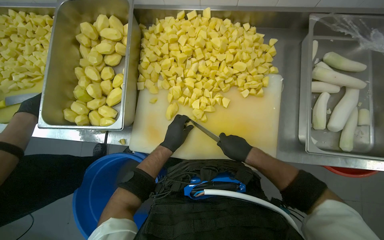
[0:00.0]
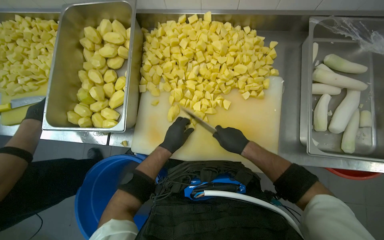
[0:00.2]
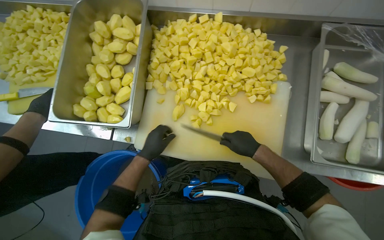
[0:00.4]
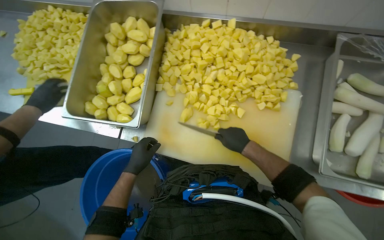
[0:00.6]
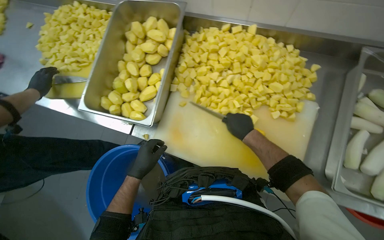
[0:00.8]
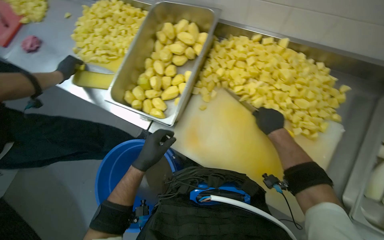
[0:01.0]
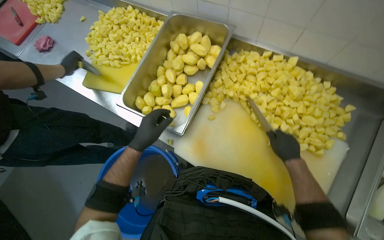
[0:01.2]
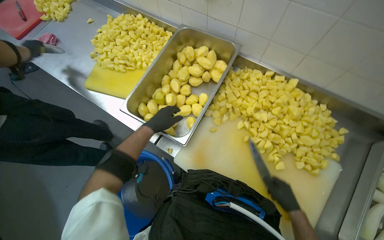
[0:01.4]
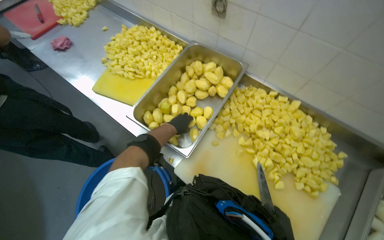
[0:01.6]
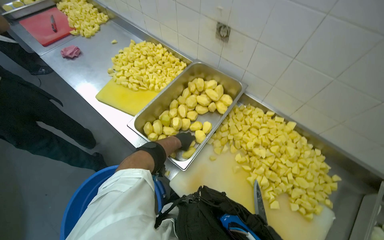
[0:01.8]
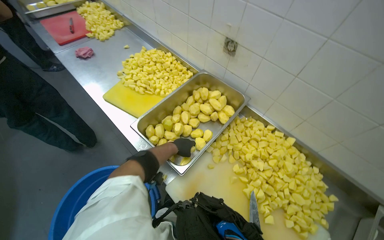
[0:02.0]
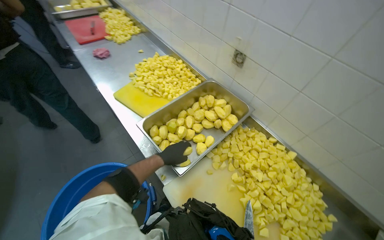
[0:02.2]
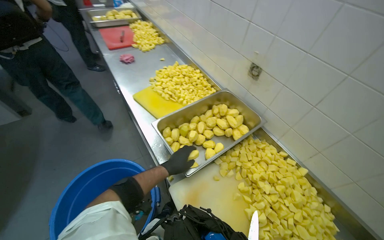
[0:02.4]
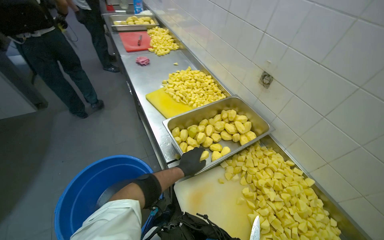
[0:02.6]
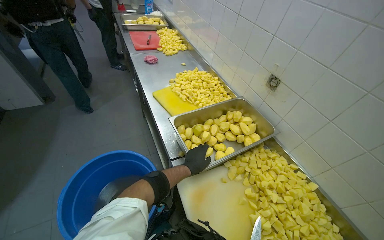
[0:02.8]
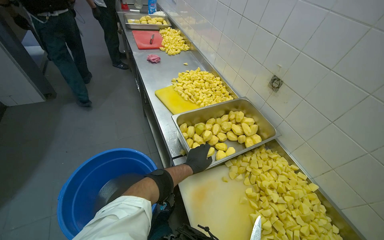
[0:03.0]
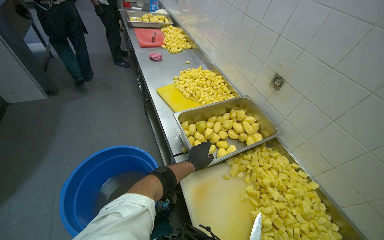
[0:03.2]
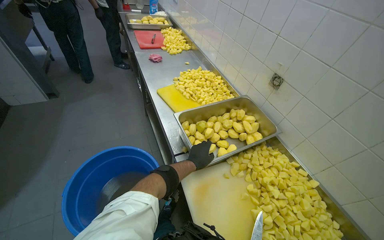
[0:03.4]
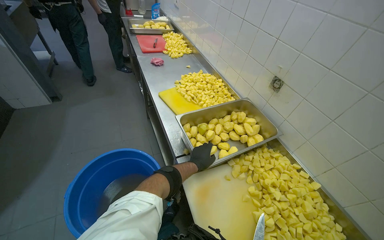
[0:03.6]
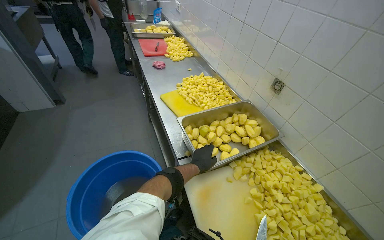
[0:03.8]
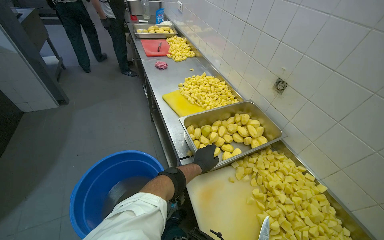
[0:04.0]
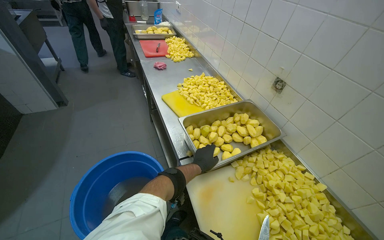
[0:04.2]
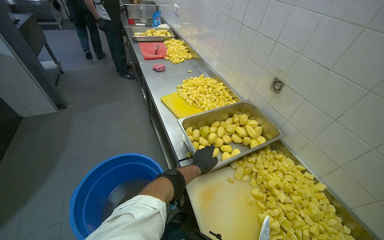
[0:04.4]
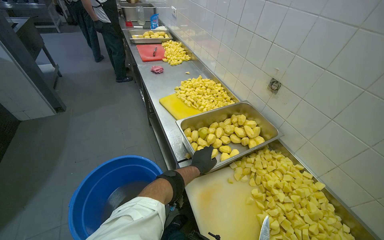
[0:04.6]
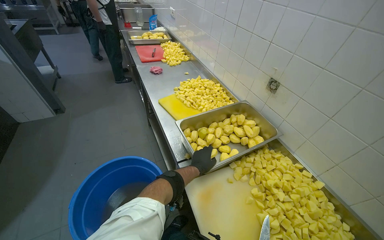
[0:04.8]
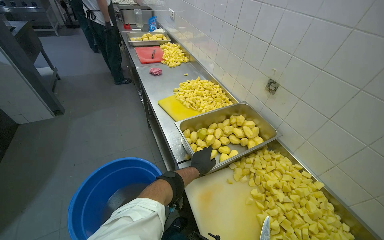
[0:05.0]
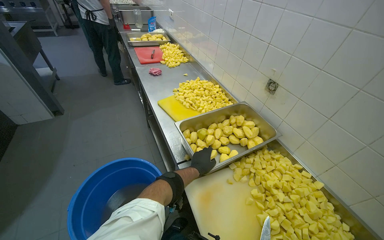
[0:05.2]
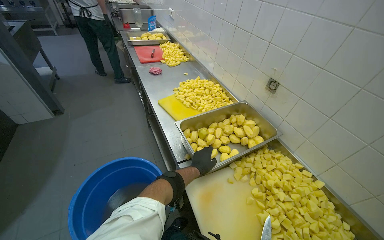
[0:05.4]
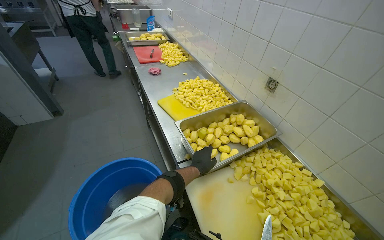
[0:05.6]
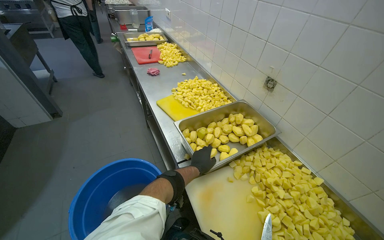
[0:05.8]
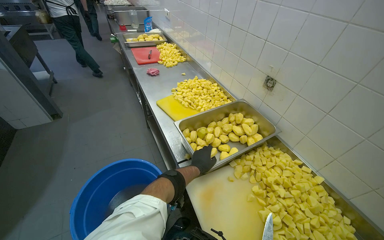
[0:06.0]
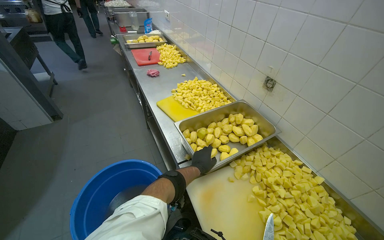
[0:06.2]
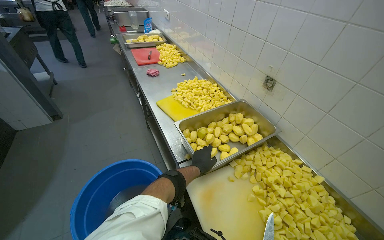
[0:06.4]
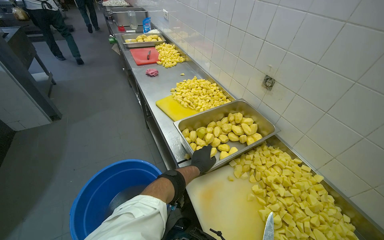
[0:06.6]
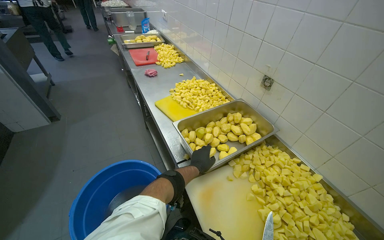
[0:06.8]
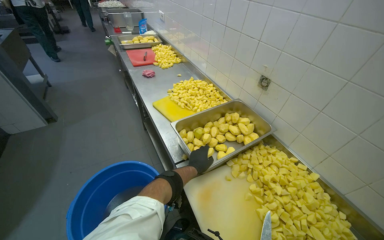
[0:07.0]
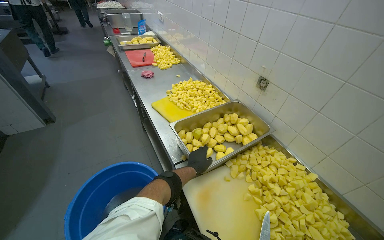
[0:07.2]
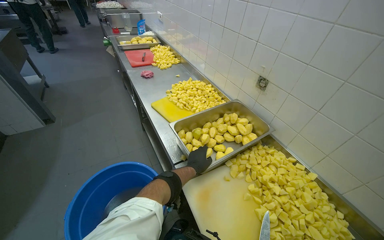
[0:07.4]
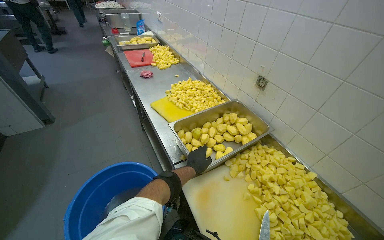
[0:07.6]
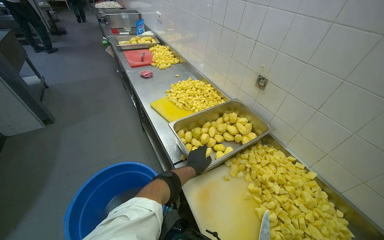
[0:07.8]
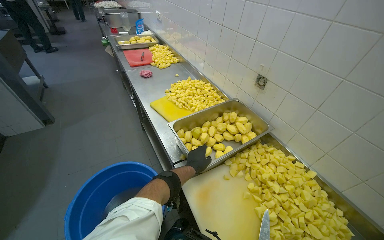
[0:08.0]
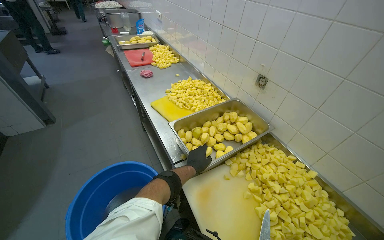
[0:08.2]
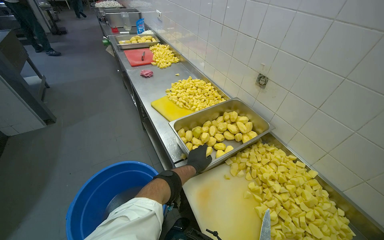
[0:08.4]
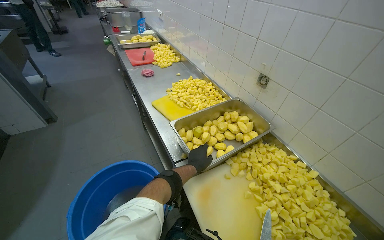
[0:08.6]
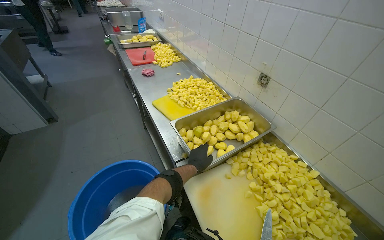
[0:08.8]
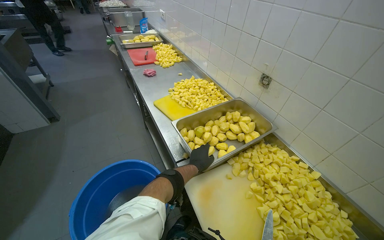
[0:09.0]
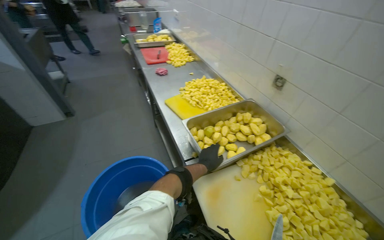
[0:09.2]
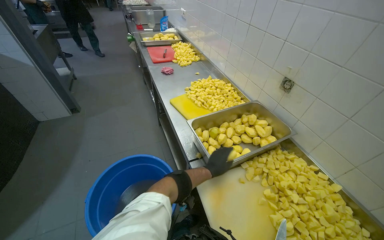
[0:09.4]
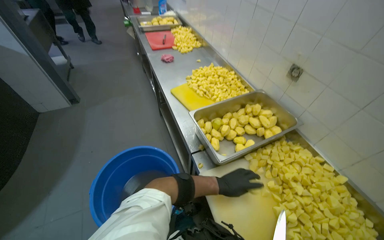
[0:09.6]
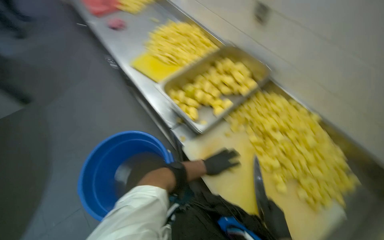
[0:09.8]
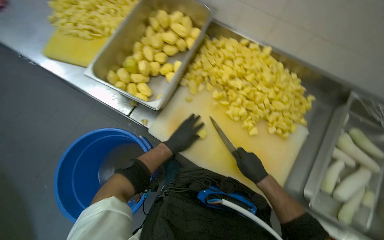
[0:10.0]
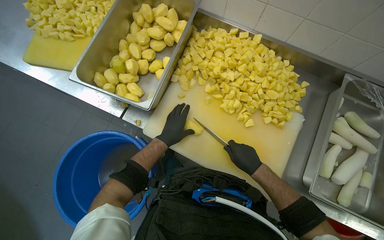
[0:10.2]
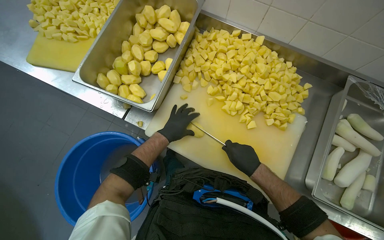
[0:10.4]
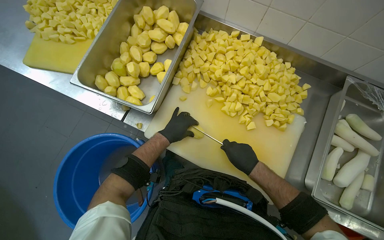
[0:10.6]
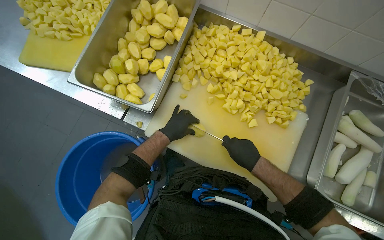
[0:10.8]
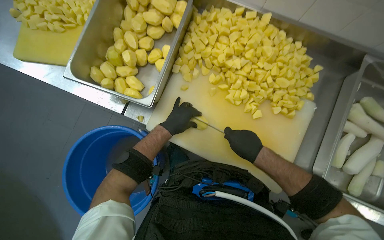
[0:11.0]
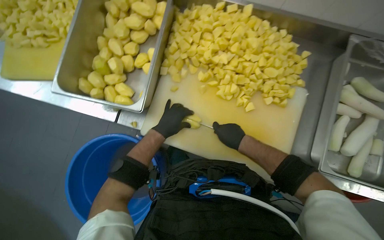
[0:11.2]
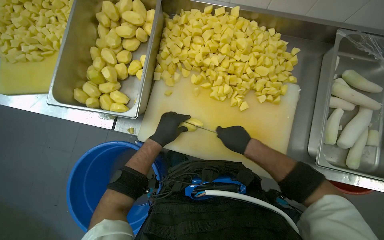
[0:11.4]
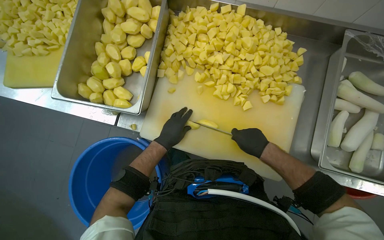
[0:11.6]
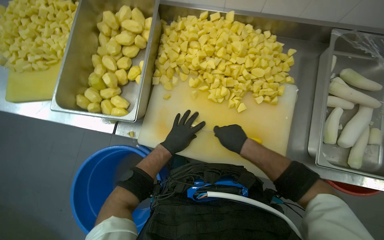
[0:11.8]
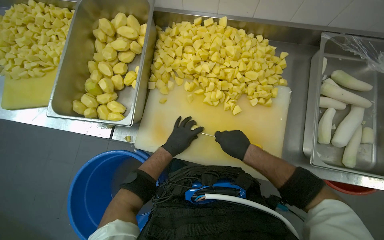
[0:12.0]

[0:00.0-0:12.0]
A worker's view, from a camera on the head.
Job: preparing food.
The whole recording: Cutting potatoes into pieces. The worker dices peeled potatoes into smaller pieces on a cutting board.
0:00.0 to 0:01.6: The scene rotates clockwise by about 30 degrees. The left hand travels up the picture by some 15 cm.
0:01.6 to 0:03.0: The view tilts roughly 20 degrees upward. The scene rotates clockwise by about 30 degrees. The left hand is displaced down the picture by some 10 cm.
0:09.0 to 0:10.4: The head turns to the right by some 35 degrees. The view tips downward by some 30 degrees.

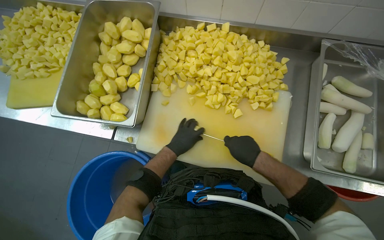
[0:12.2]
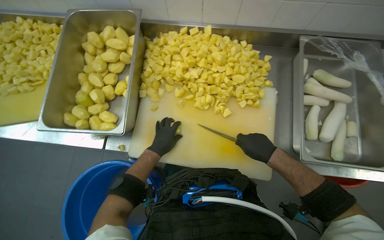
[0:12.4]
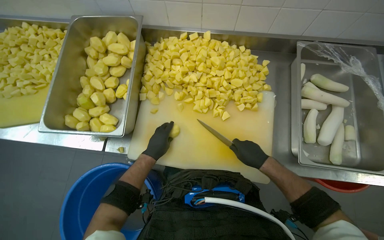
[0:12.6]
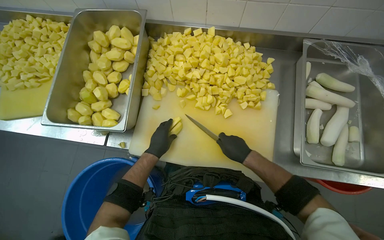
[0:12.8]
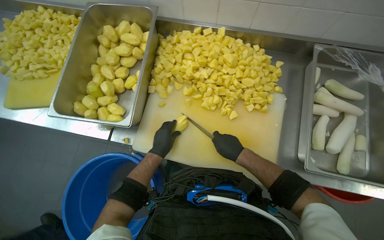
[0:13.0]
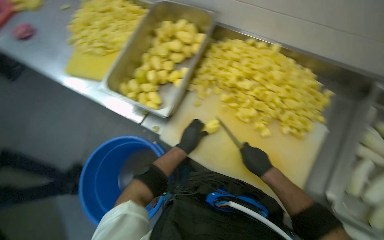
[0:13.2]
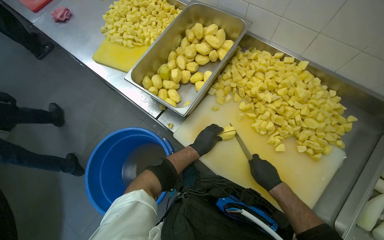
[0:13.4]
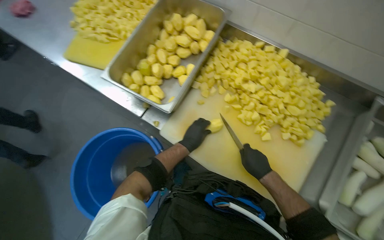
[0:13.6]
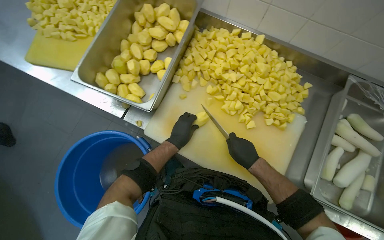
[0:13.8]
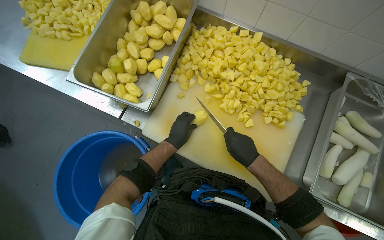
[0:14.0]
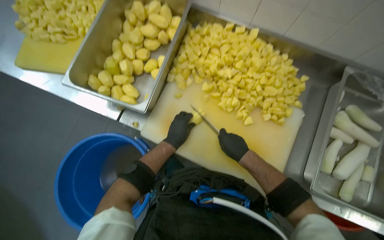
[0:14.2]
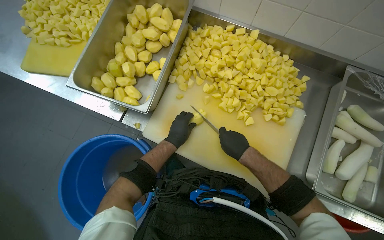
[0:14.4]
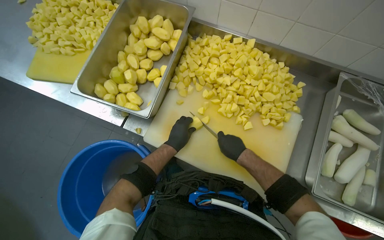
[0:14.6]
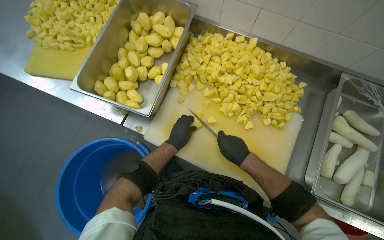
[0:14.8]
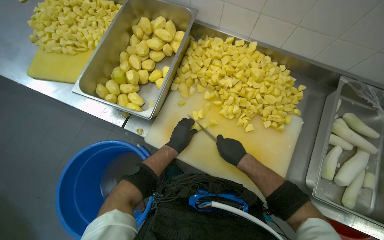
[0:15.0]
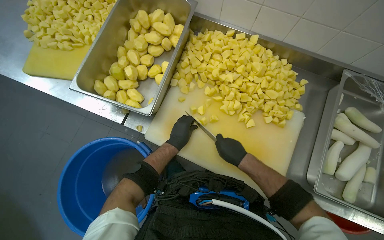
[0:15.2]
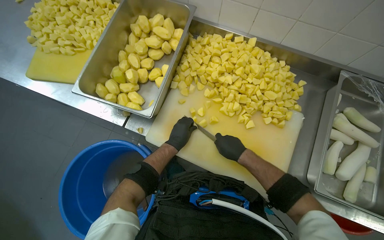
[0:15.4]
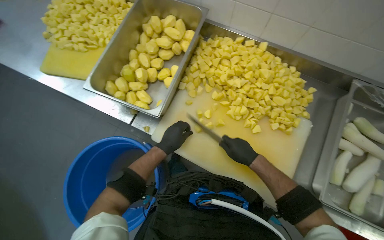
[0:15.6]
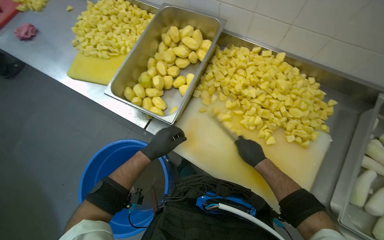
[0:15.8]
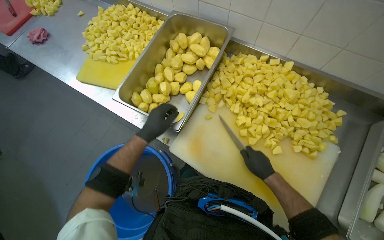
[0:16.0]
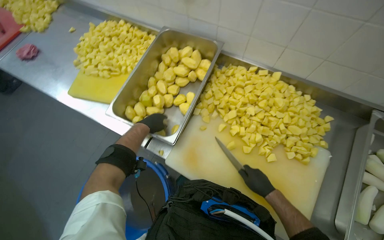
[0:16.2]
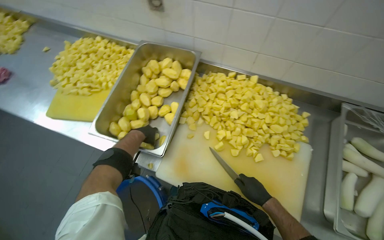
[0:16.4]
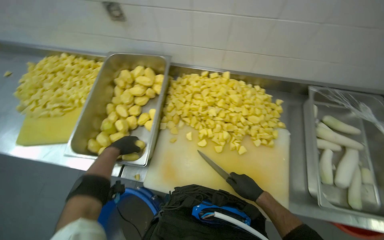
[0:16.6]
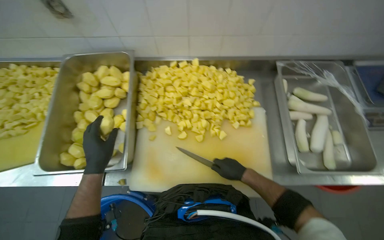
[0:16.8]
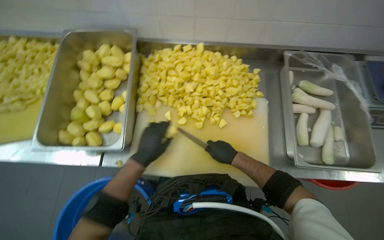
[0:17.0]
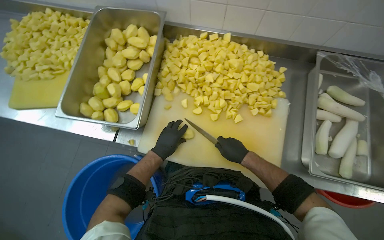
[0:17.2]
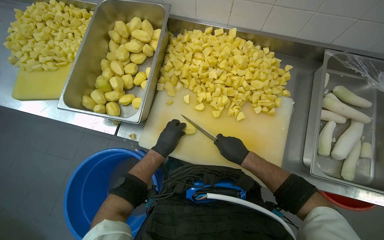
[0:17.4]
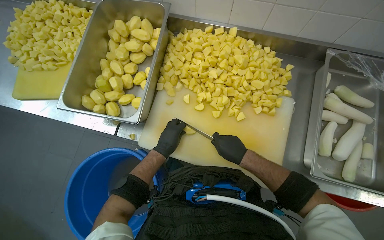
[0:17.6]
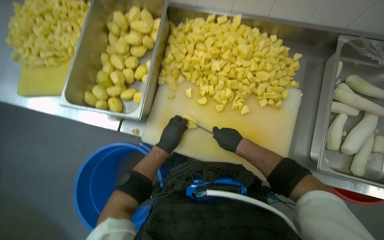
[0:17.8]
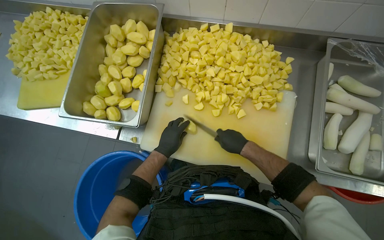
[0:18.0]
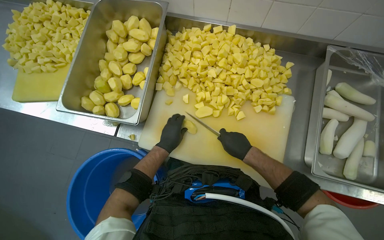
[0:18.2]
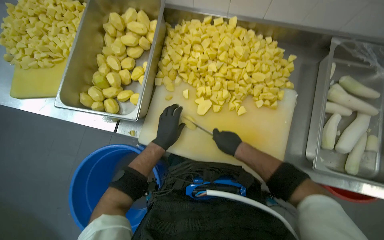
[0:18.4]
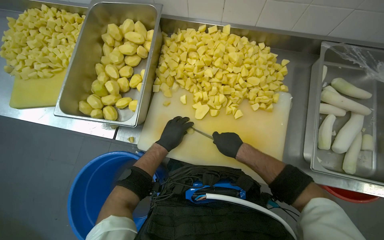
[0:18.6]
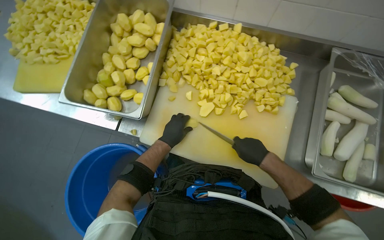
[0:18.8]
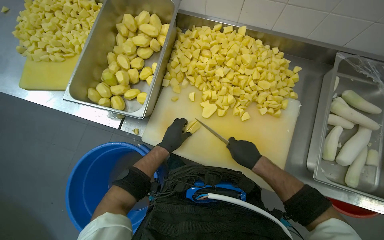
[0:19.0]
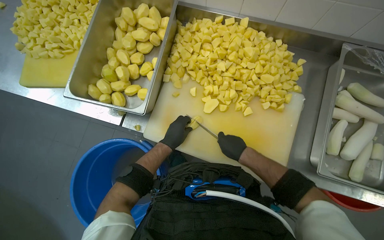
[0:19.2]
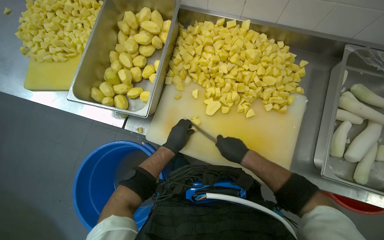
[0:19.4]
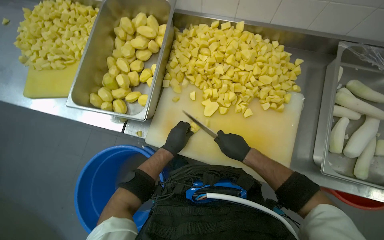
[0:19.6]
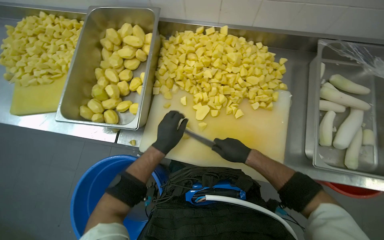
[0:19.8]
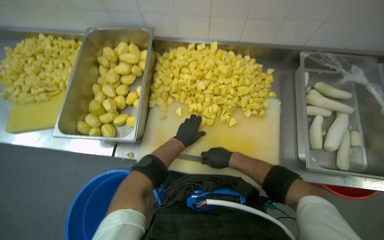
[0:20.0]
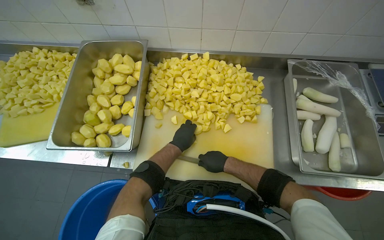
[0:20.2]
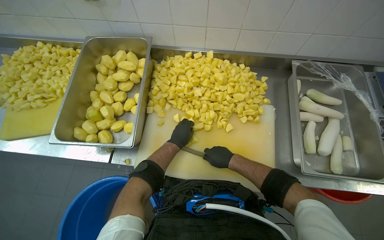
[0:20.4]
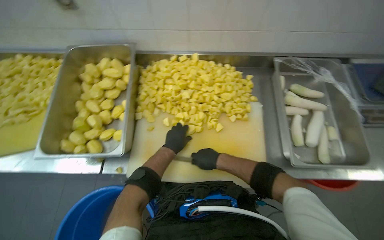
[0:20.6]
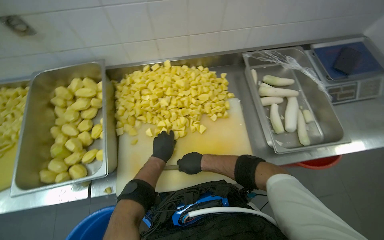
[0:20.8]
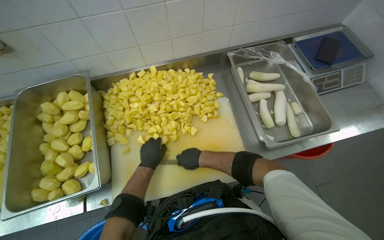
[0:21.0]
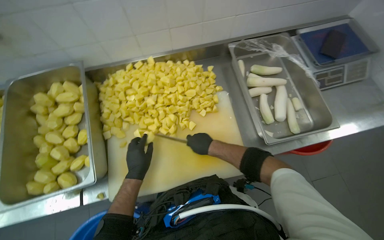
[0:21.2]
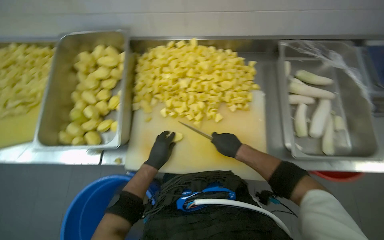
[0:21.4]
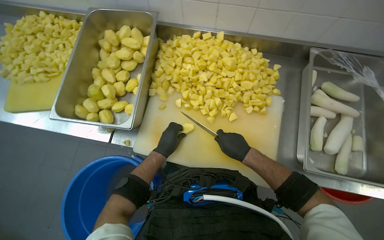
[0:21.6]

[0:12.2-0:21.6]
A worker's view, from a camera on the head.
Job: preparing food.
The whole recording: Cutting potatoes into pieces. The worker dices peeled potatoes into smaller pieces on a cutting board.
0:13.8 to 0:15.4: The hands stay close to where they were, moving slightly.
0:17.0 to 0:18.4: The hands make small movements and keep their place.
